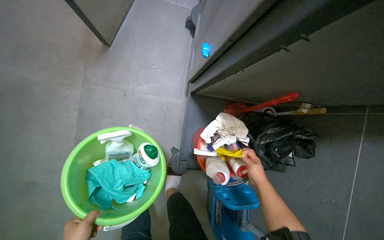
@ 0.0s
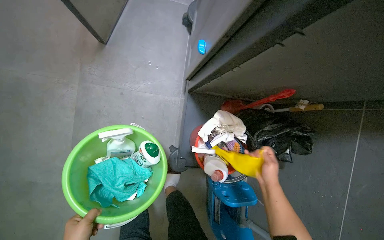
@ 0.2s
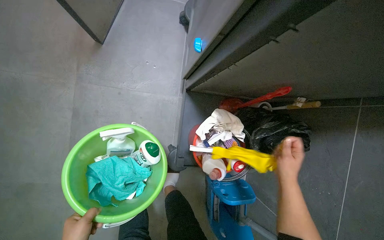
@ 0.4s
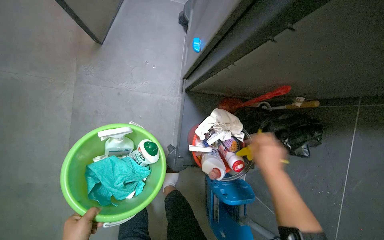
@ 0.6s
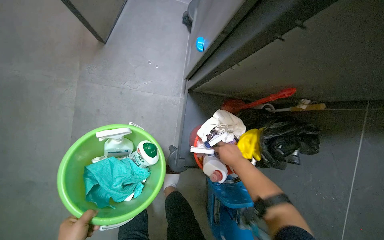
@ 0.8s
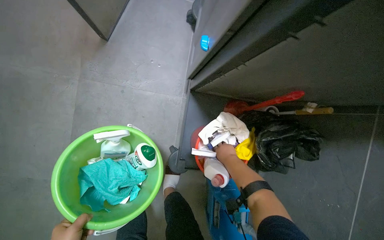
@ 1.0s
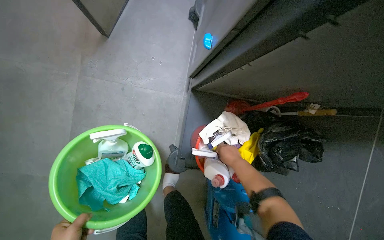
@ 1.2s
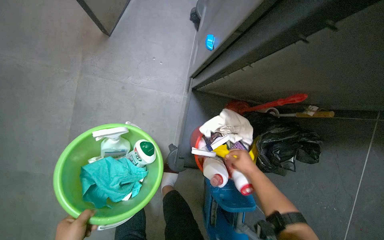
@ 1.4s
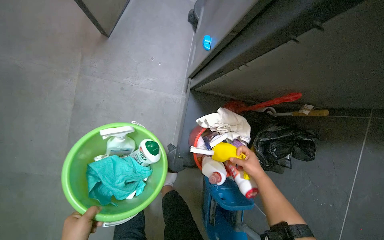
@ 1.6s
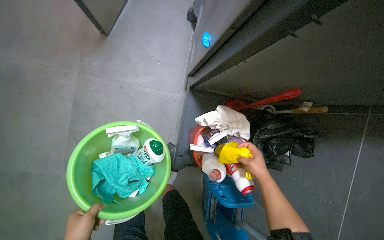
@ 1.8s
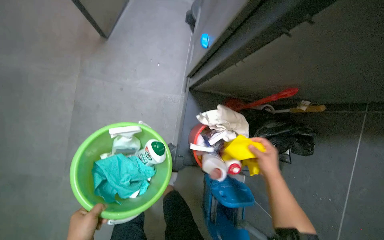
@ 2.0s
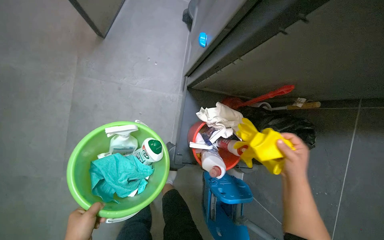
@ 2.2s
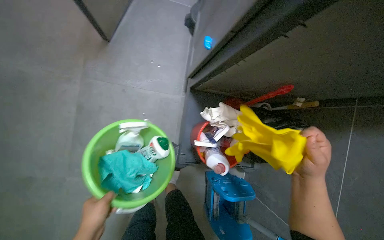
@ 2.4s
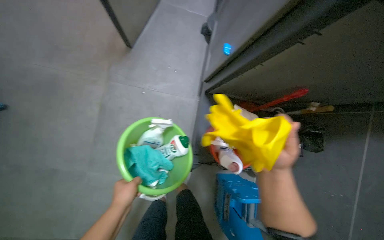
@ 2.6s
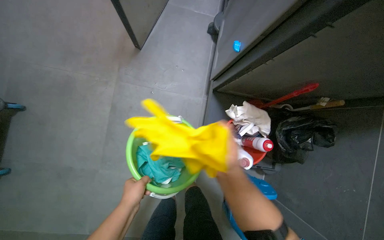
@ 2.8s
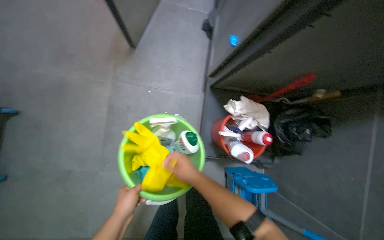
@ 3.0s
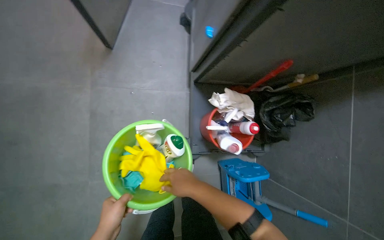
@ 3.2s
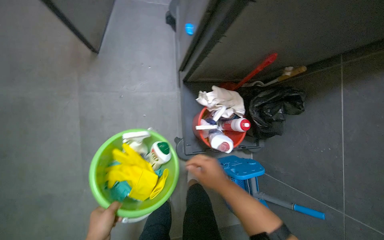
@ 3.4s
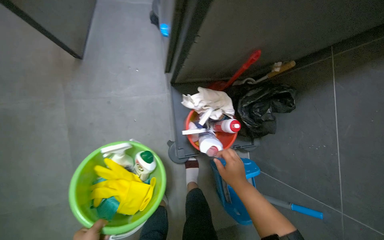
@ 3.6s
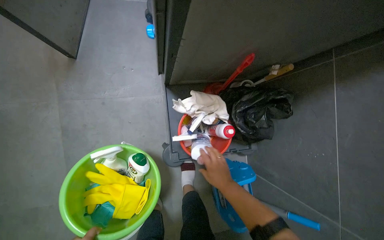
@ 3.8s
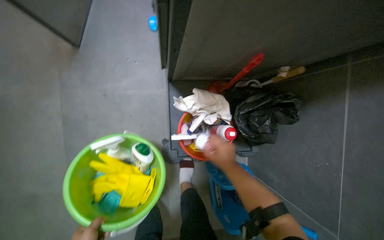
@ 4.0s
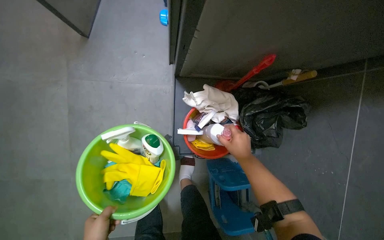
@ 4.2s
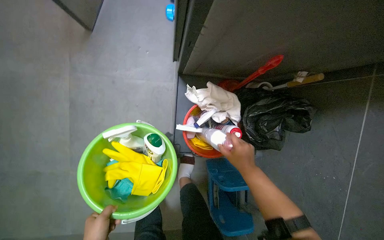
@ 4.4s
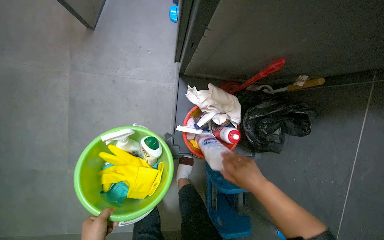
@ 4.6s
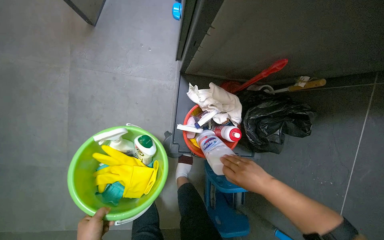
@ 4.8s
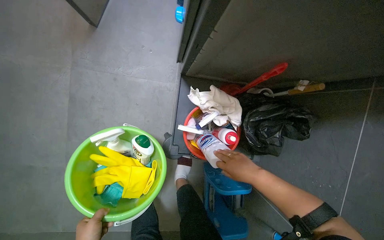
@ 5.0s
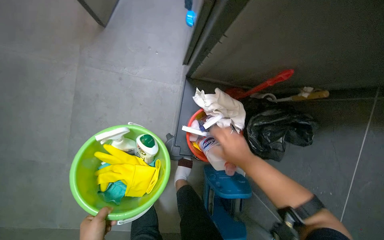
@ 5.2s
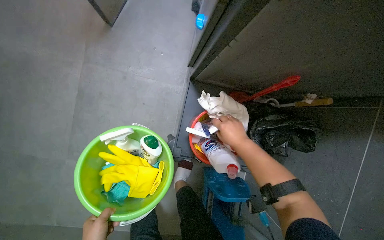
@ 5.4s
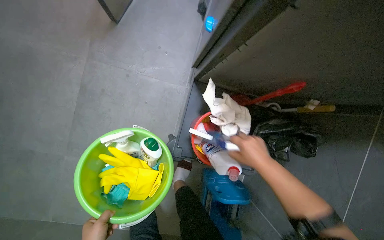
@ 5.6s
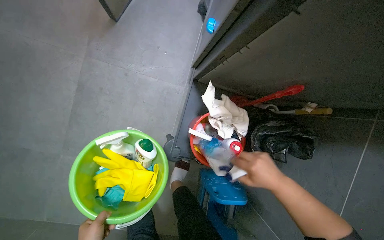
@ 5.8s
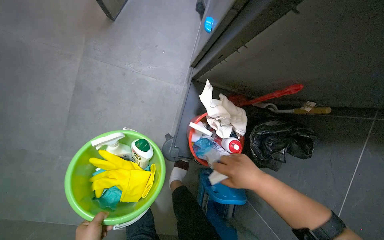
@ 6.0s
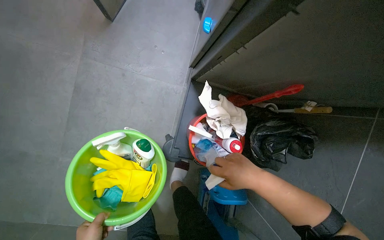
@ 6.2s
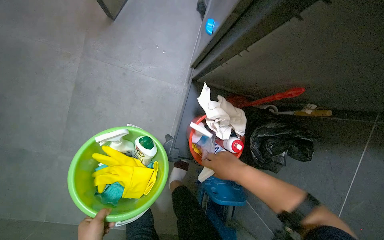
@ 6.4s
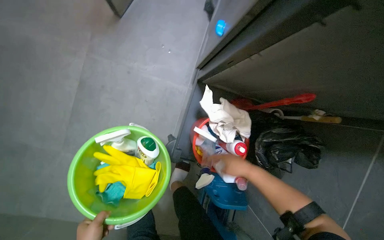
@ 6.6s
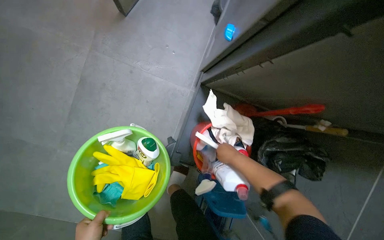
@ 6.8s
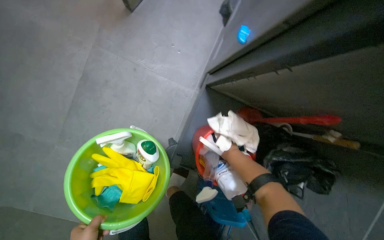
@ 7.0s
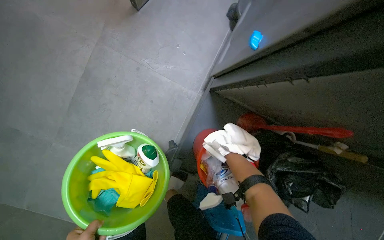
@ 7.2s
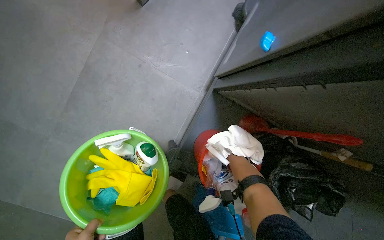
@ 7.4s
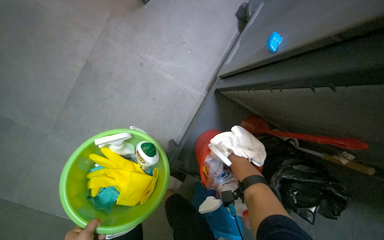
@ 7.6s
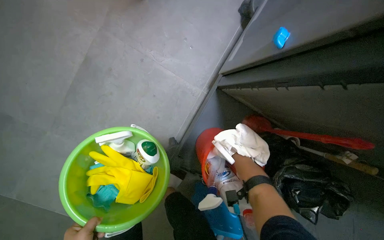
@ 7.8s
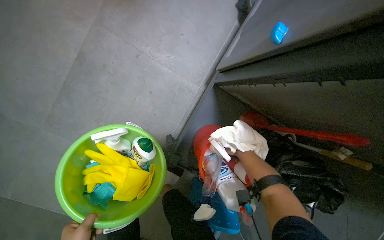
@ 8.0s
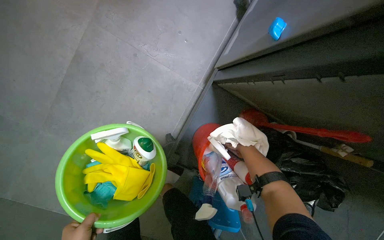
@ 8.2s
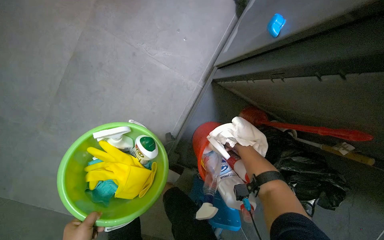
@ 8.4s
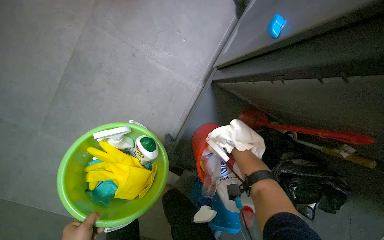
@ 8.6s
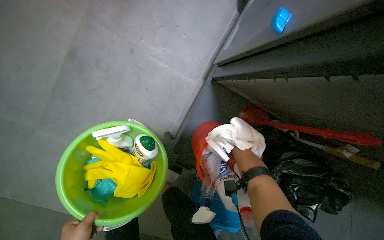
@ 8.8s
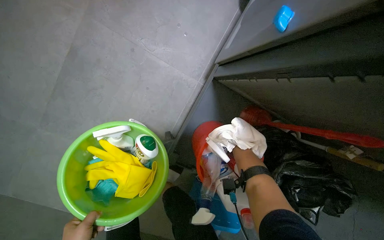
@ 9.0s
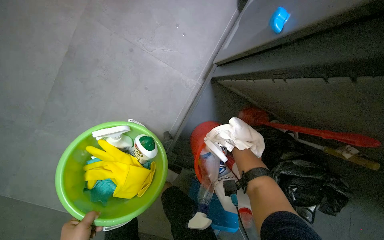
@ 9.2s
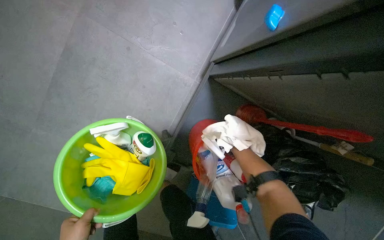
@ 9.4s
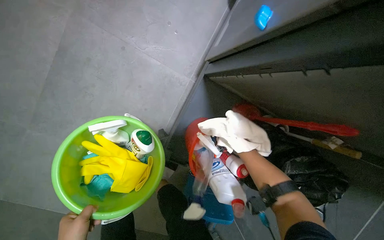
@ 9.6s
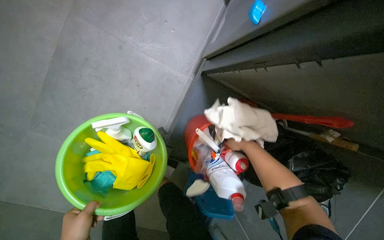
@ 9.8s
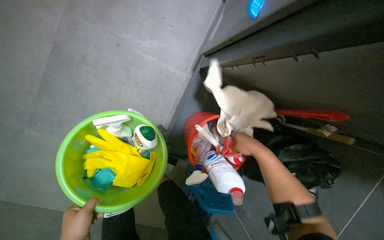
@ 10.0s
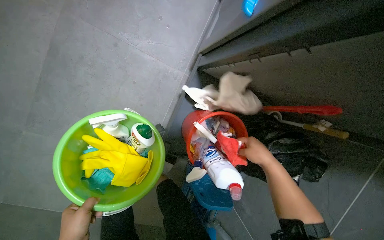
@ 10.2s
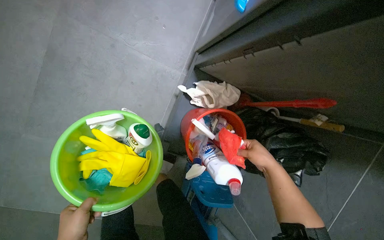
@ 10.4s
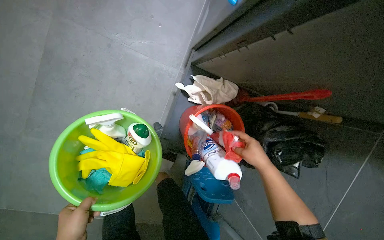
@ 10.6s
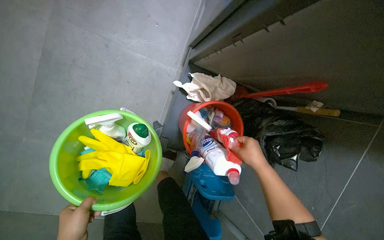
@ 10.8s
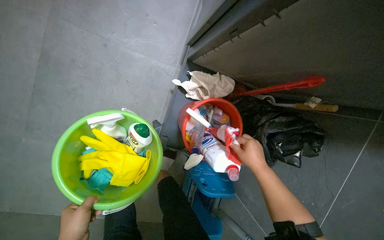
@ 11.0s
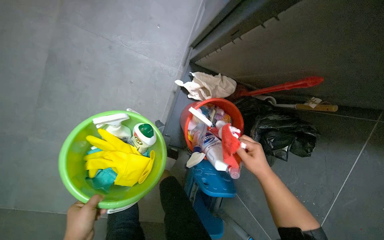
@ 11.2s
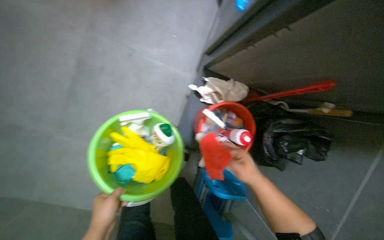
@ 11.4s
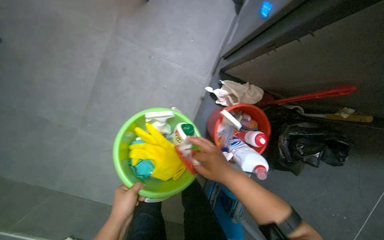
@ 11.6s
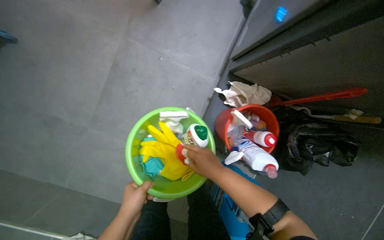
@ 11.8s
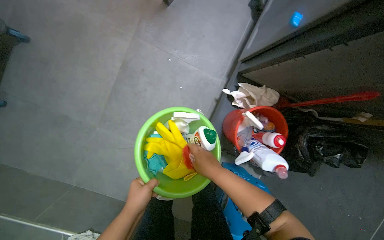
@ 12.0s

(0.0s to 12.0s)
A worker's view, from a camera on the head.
Job: preparing cleaning supplies.
The whole recording: Collecting cleaning supplies into bucket. The worker collects various cleaning supplies and places them into a green bucket.
0.0s - 1.6s: The right hand moves nearer and farther over about 15 cm, changing direction 2 times.
1.6s - 3.0s: The right hand moves to the left, some 35 cm.
3.0s - 4.4s: The right hand goes some 30 cm to the right.
6.0s - 7.6s: The right hand heads farther from the camera, covering some 15 cm.
9.0s - 10.4s: The right hand moves some 10 cm farther from the camera and comes back.
10.4s - 12.0s: The right hand moves to the left, some 35 cm.

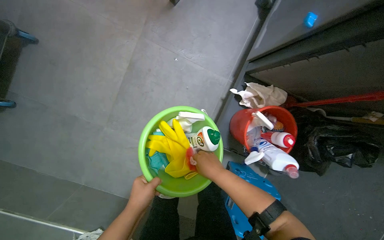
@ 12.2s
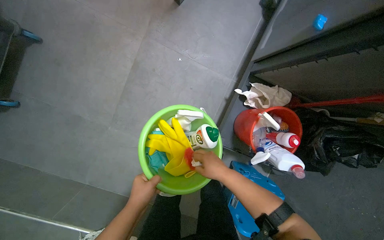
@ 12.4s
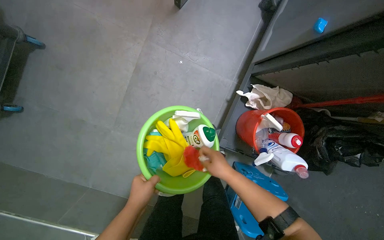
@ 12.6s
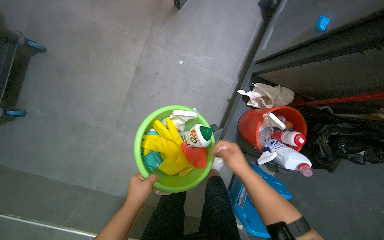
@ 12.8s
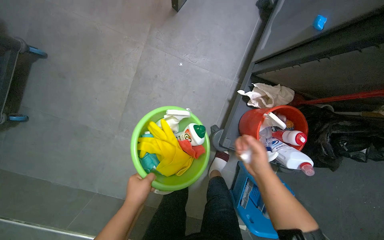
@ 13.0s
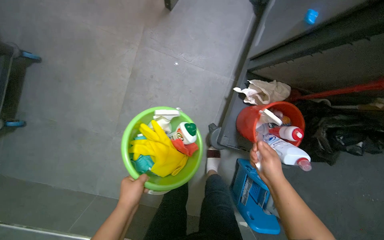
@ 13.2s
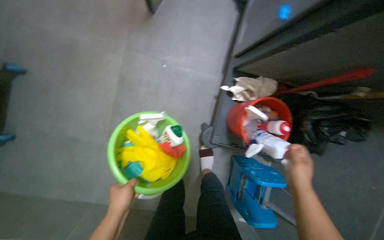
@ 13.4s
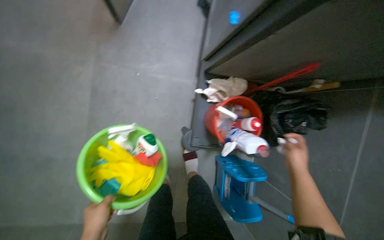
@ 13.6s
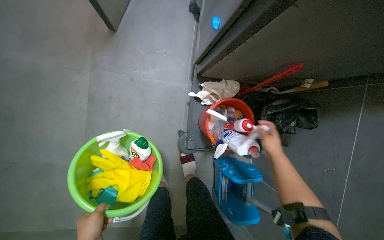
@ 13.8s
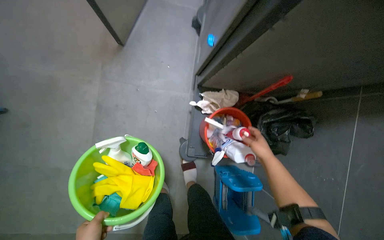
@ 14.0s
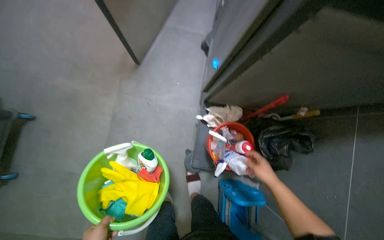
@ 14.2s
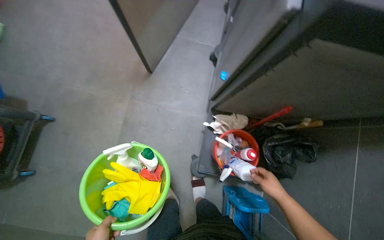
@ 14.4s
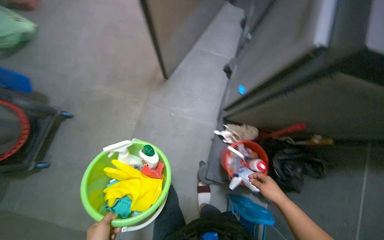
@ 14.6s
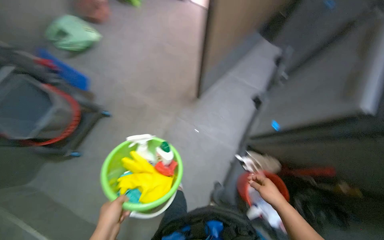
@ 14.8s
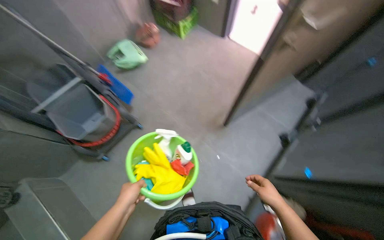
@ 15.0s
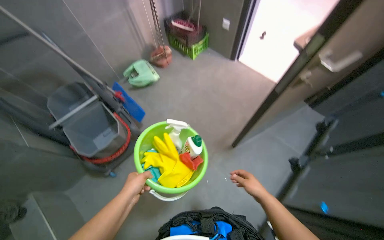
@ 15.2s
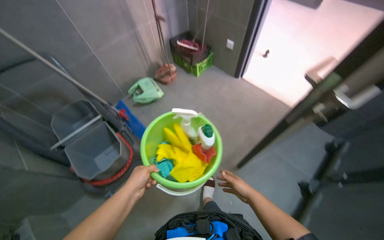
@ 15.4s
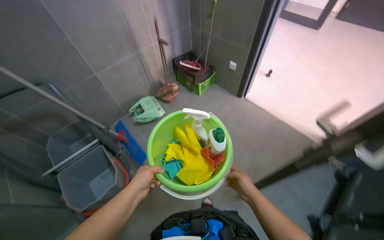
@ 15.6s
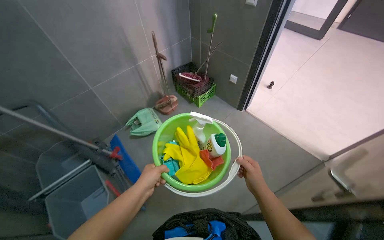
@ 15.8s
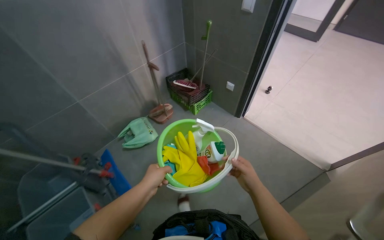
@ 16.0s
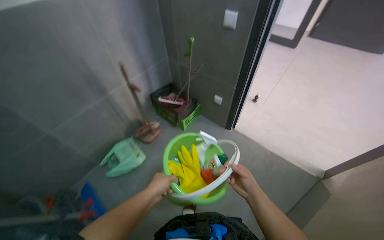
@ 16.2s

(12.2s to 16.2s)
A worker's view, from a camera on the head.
Job: preparing cleaning supplies.
The whole recording: Collecting cleaning supplies into bucket. The worker collects various cleaning supplies and places them into a green bucket.
12.2s - 13.6s: The right hand moves to the right, some 30 cm.
13.6s - 14.8s: The wearer looks about 25 degrees further to the left. The view tips upward by about 20 degrees.
14.8s - 16.2s: The camera is carried roughly 60 cm. The view tilts some 30 degrees upward.

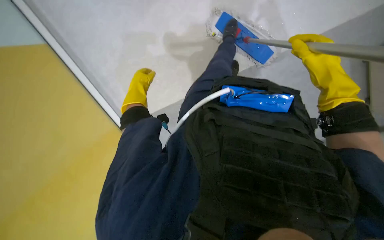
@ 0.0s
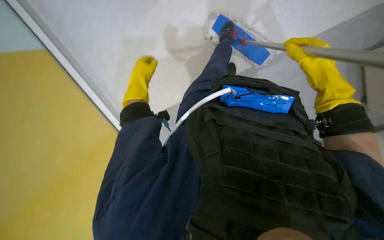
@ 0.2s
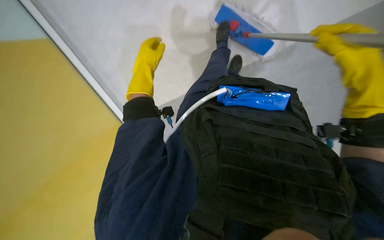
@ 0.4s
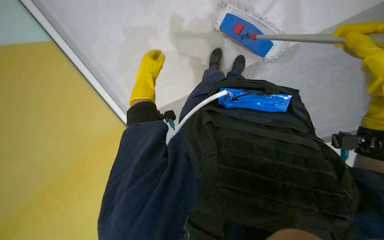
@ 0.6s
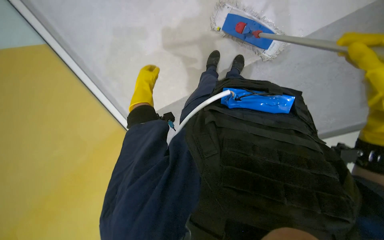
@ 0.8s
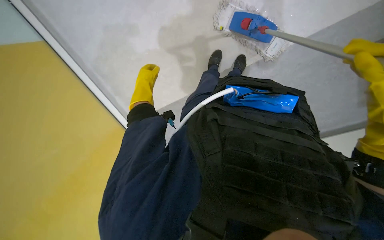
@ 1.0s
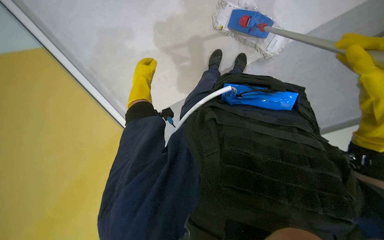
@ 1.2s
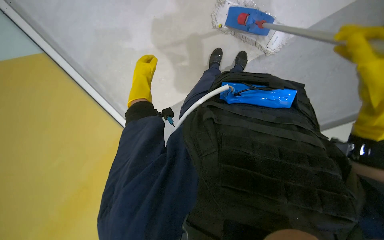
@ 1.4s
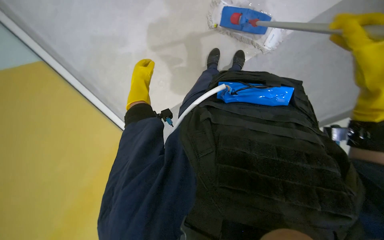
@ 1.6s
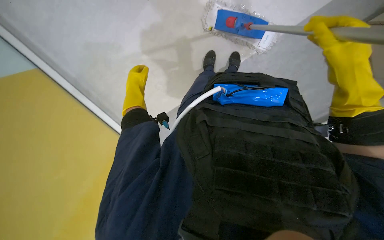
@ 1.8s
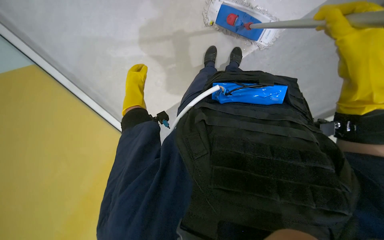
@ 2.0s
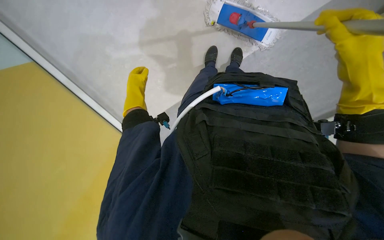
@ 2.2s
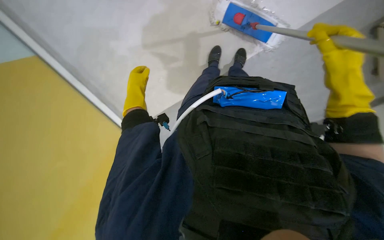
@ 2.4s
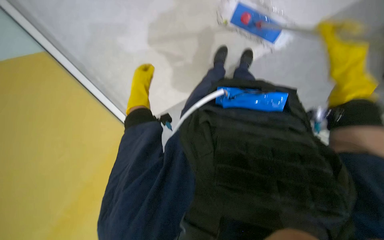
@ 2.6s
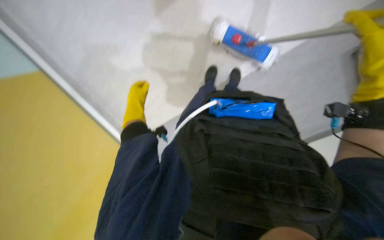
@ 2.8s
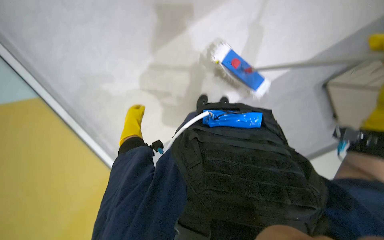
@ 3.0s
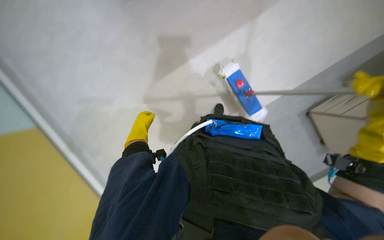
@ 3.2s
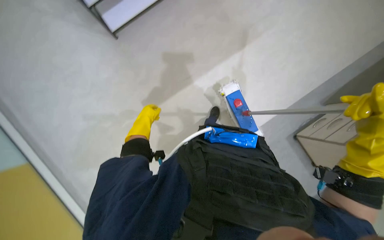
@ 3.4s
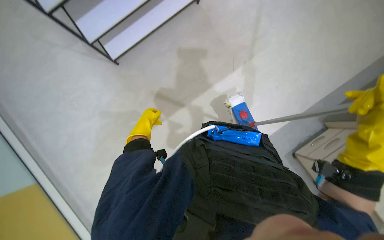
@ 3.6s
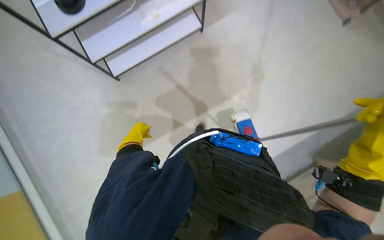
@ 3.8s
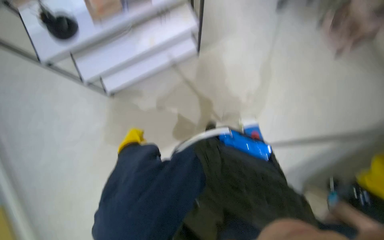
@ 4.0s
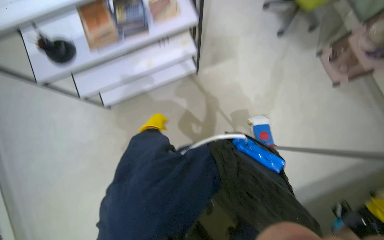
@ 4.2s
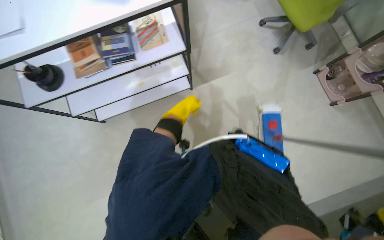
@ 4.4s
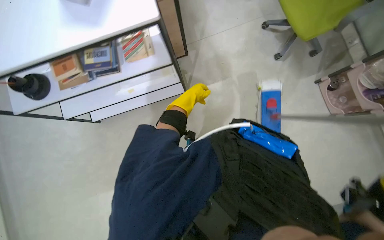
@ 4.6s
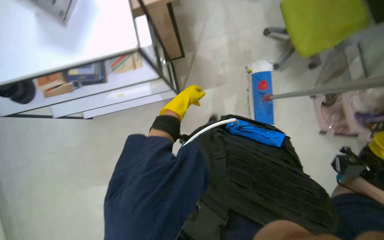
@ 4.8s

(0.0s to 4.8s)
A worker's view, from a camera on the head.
Job: mopping floor.
The whole recording: Mopping office floor. The worker mops the office floor with a flat mop.
1.6s - 3.2s: The view tips upward by approximately 20 degrees.
3.2s - 4.8s: The camera is carried some 50 cm. The wearer looks roughly 20 degrees further upward.
